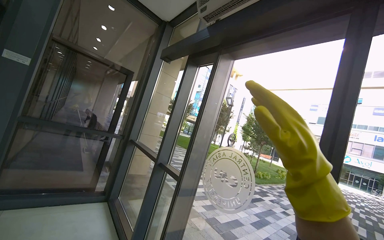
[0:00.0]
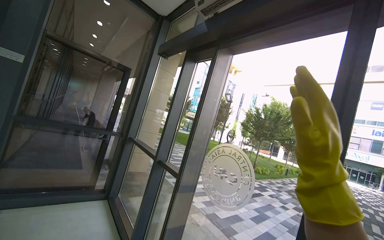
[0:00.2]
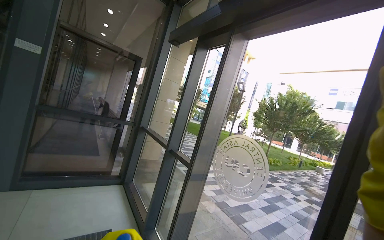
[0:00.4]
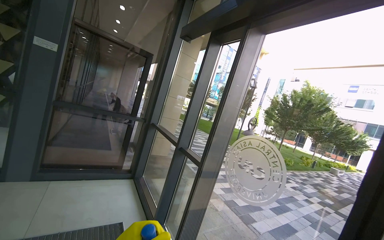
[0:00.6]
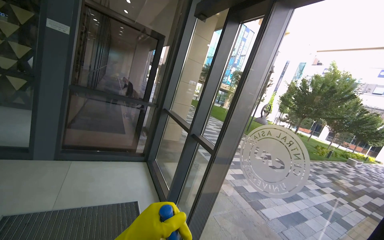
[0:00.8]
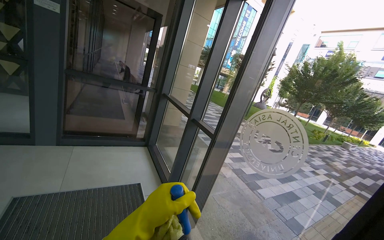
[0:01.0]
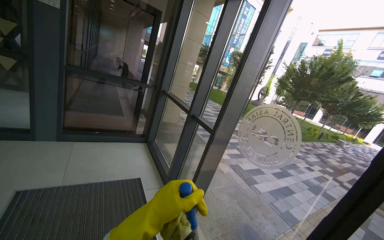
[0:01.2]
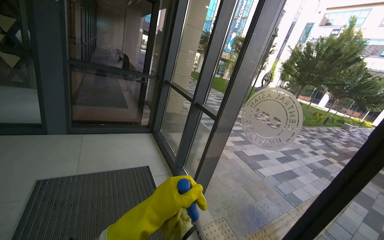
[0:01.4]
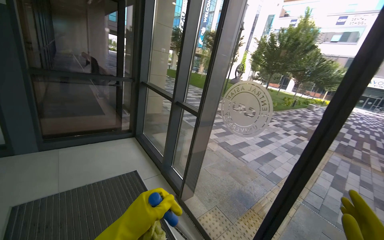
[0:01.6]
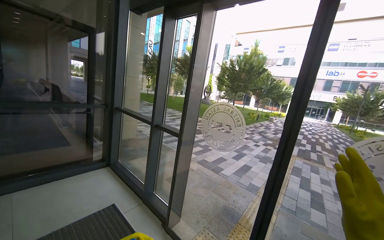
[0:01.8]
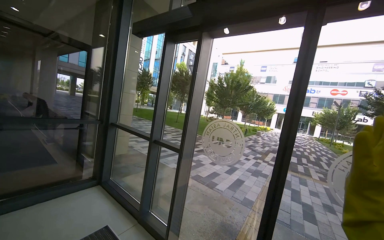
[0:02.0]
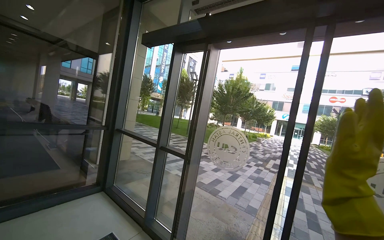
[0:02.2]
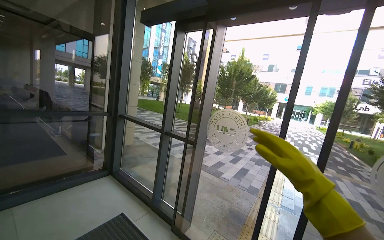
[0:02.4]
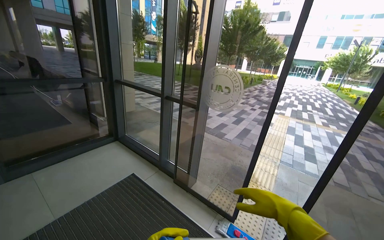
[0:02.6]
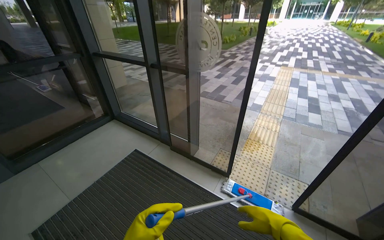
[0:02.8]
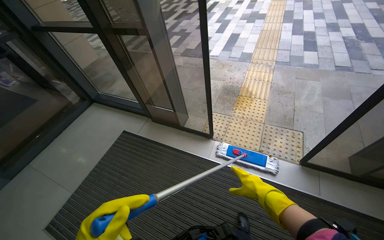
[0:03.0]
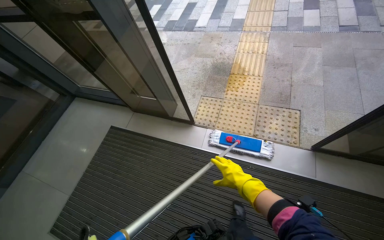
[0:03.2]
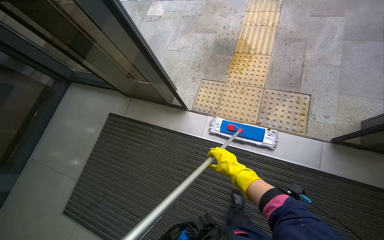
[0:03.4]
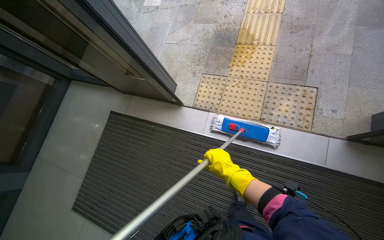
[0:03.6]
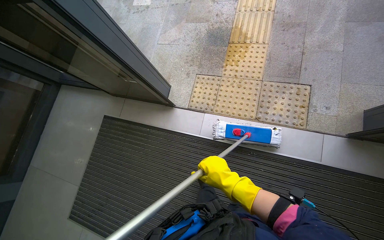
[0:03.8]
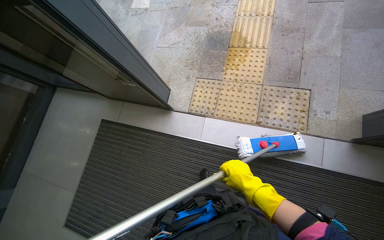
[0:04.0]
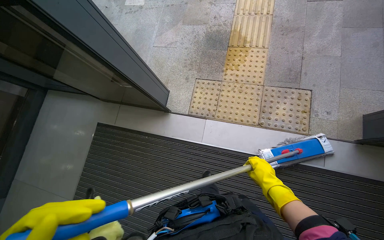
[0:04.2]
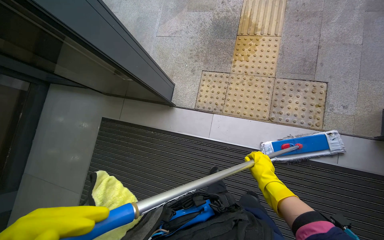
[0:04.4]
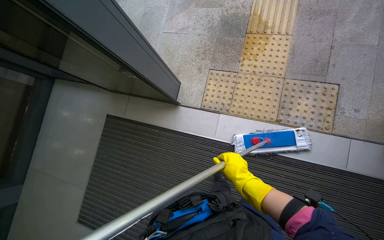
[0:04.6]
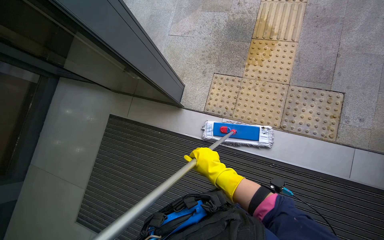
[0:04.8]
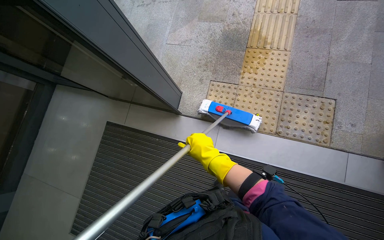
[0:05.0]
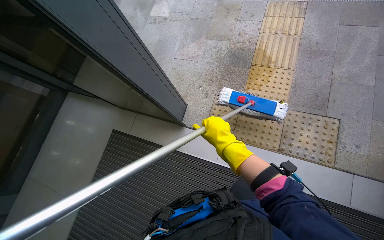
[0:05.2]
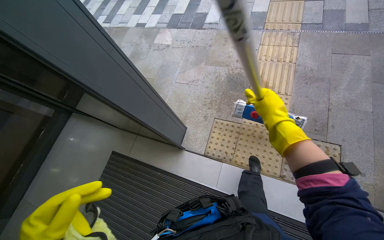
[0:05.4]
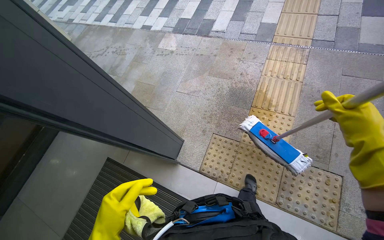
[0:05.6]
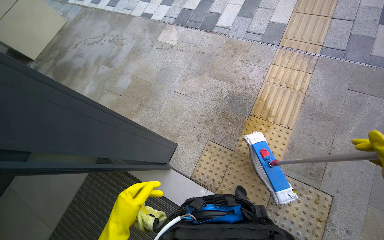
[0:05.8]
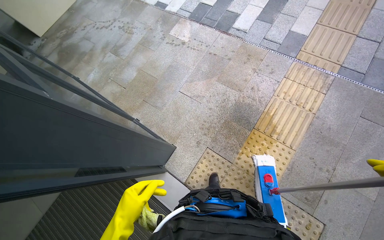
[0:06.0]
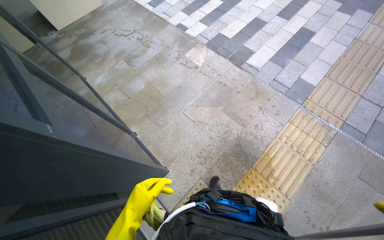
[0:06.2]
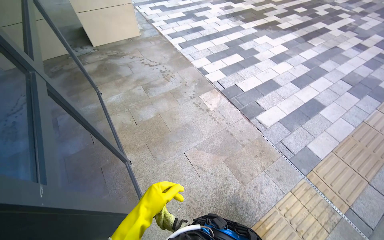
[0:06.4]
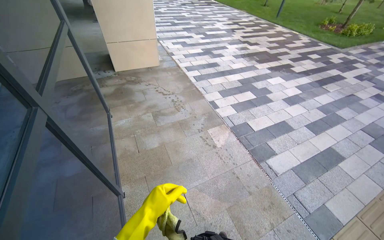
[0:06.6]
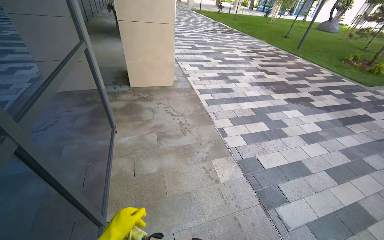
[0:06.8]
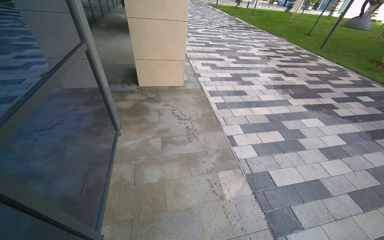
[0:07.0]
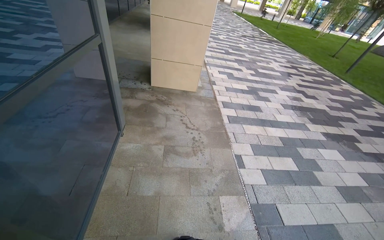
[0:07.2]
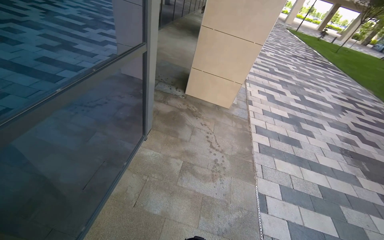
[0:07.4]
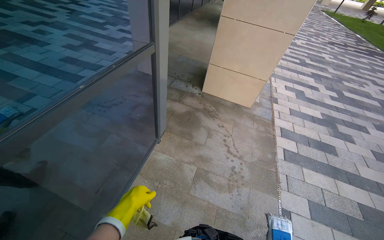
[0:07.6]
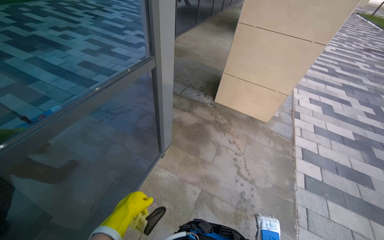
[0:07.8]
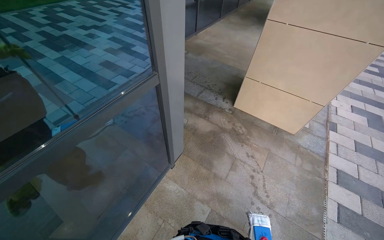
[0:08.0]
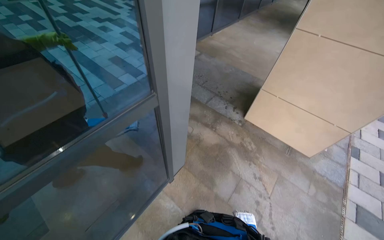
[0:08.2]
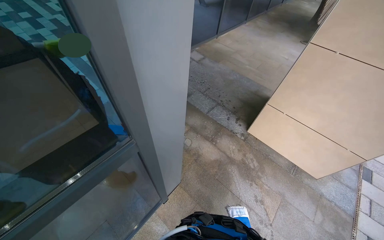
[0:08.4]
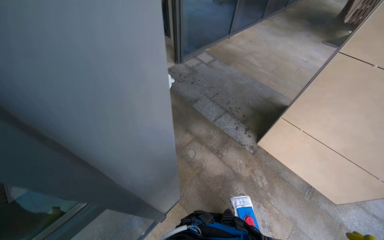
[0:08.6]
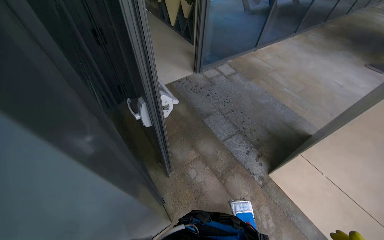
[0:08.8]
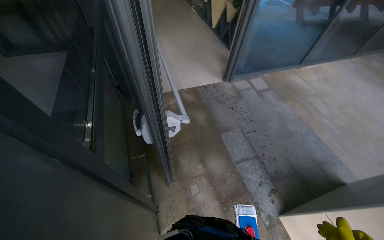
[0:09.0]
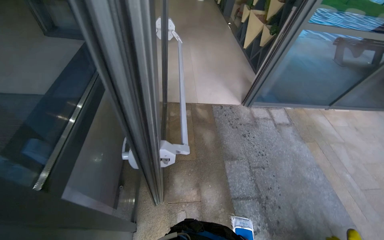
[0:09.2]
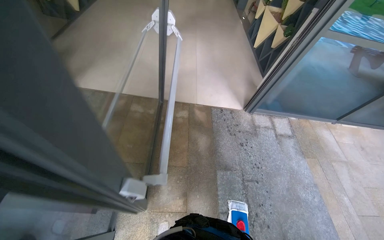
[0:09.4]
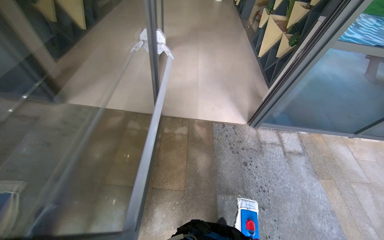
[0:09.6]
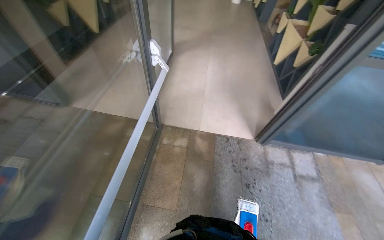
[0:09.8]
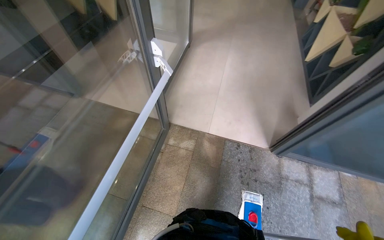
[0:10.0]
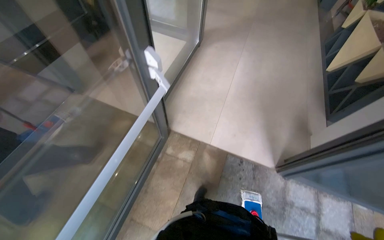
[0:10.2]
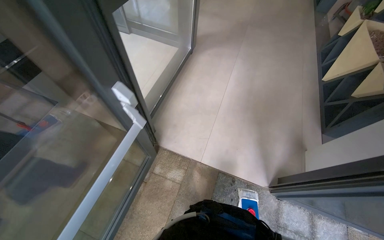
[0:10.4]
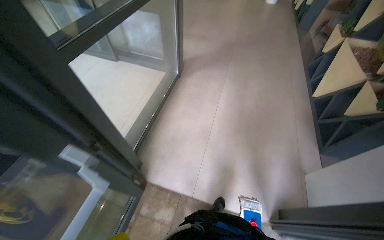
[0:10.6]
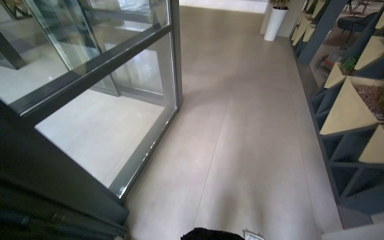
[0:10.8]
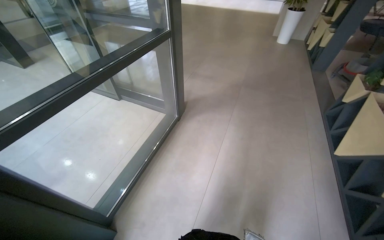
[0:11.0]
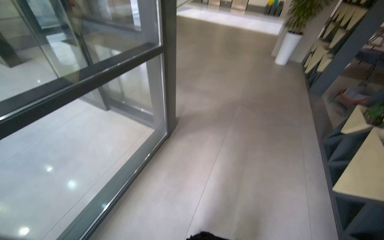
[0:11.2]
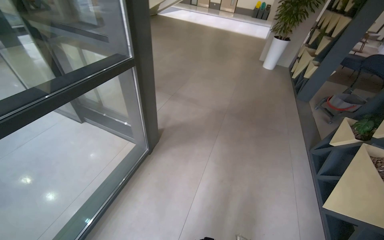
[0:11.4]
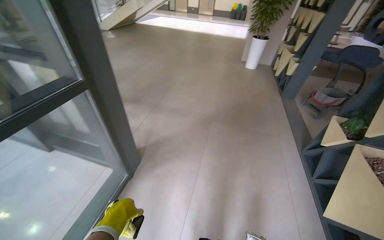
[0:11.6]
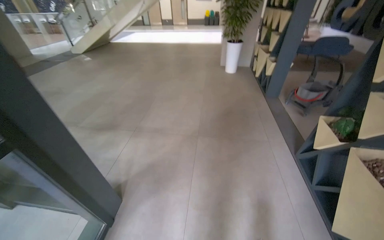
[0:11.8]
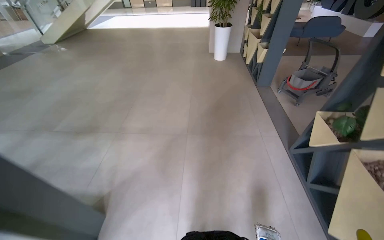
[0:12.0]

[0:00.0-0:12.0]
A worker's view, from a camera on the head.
Job: mopping floor.
The whole recording: Mopping entrance floor. The worker mops the floor in the building's entrance area, both inside and outside the doors.
0:00.0 to 0:01.6: The view tilts approximately 25 degrees downward.
0:01.6 to 0:03.0: The camera is carried about 1 m. The view tips downward by approximately 40 degrees. The scene turns some 25 degrees counterclockwise in the picture.
0:03.0 to 0:04.4: The wearer moves some 60 cm. The view tilts about 25 degrees downward.
0:04.4 to 0:06.0: The head travels about 50 cm.
0:06.0 to 0:07.6: The head travels some 1.5 m. The head turns to the left by about 75 degrees. The wearer looks roughly 30 degrees further upward.
0:07.6 to 0:09.0: The camera travels some 1.5 m. The wearer looks approximately 50 degrees further to the left.
0:09.0 to 0:10.4: The head travels roughly 1.5 m. The head rotates approximately 40 degrees to the left.
0:10.4 to 0:12.0: The camera travels about 2 m. The camera pitches upward, by about 15 degrees.

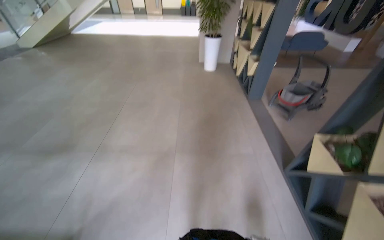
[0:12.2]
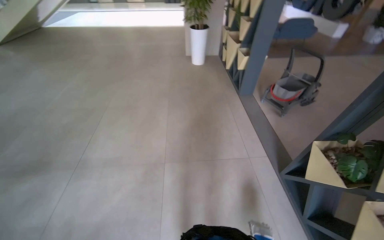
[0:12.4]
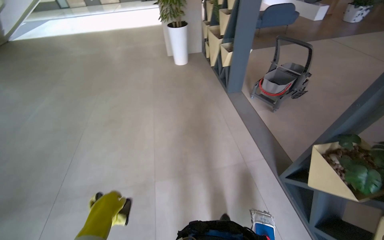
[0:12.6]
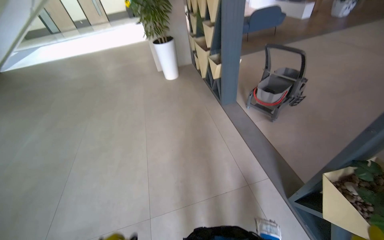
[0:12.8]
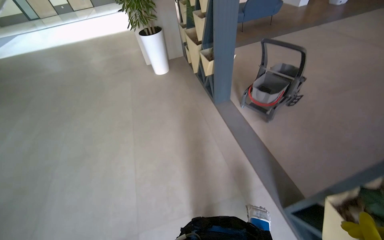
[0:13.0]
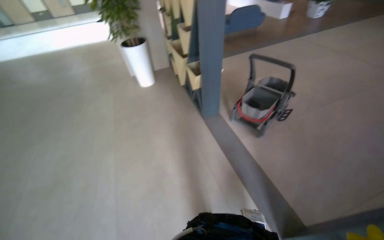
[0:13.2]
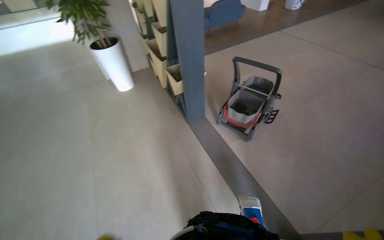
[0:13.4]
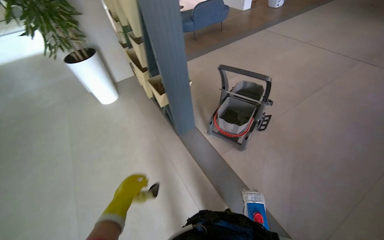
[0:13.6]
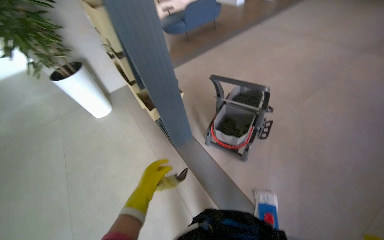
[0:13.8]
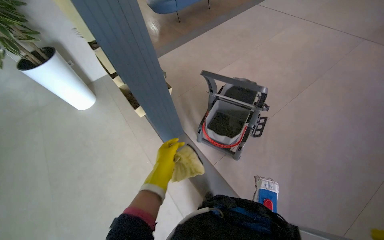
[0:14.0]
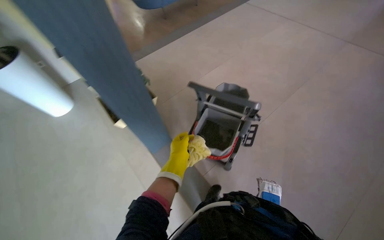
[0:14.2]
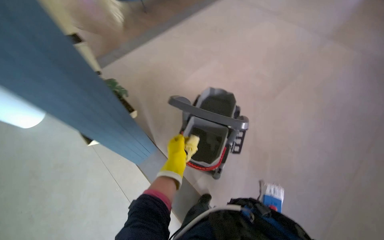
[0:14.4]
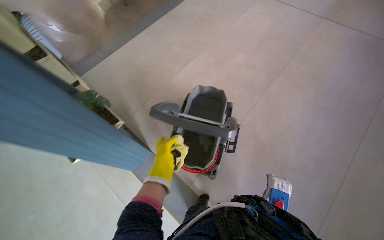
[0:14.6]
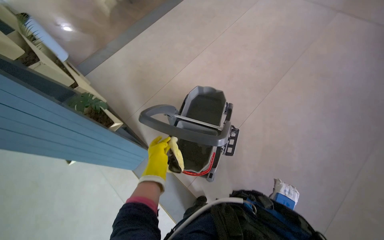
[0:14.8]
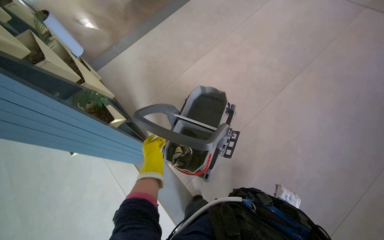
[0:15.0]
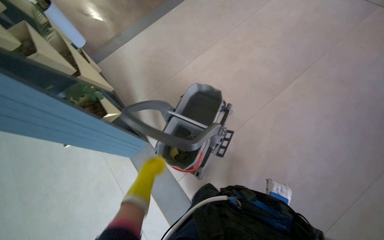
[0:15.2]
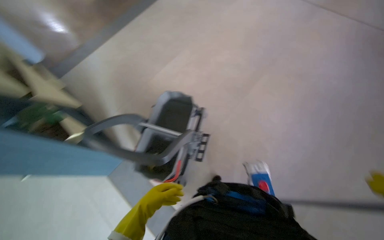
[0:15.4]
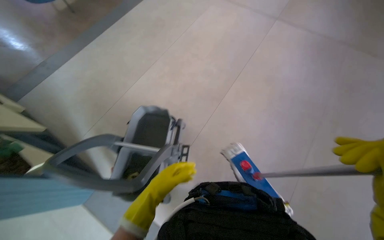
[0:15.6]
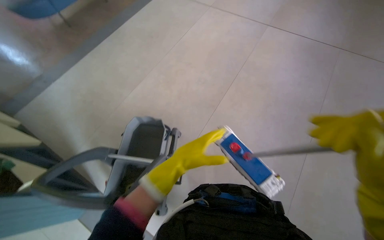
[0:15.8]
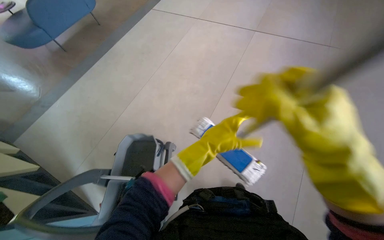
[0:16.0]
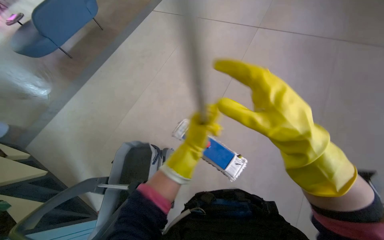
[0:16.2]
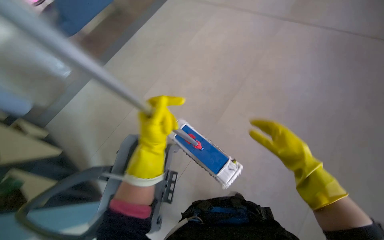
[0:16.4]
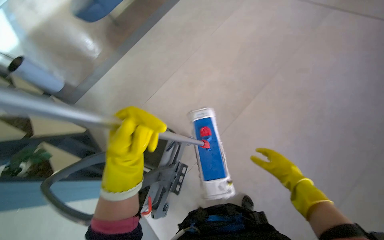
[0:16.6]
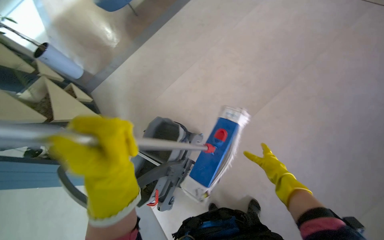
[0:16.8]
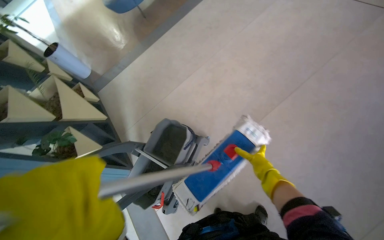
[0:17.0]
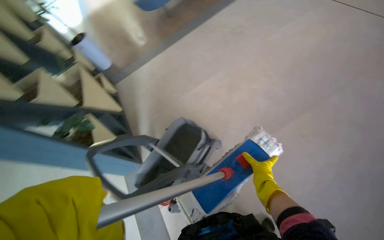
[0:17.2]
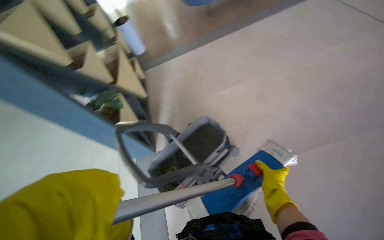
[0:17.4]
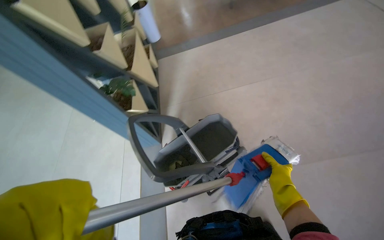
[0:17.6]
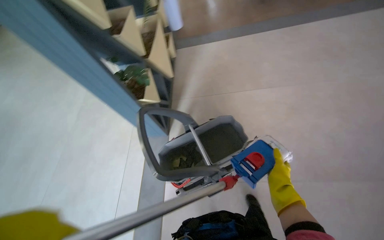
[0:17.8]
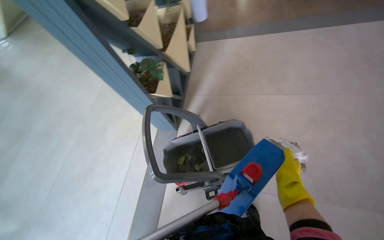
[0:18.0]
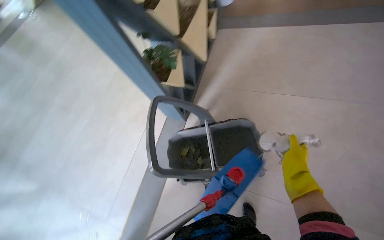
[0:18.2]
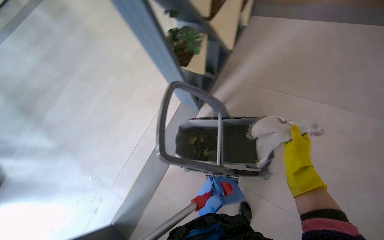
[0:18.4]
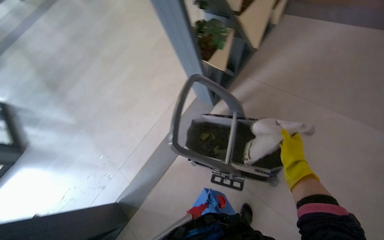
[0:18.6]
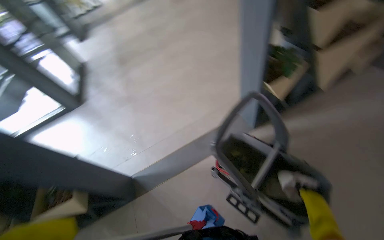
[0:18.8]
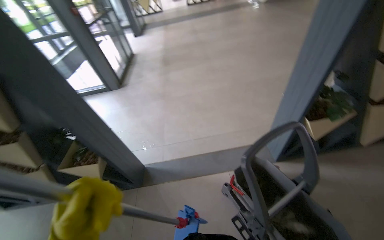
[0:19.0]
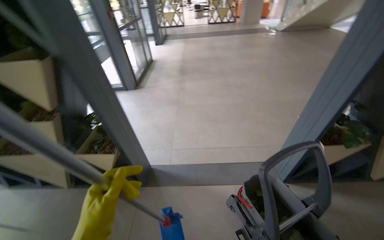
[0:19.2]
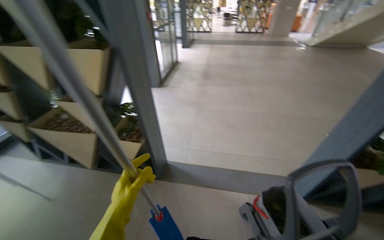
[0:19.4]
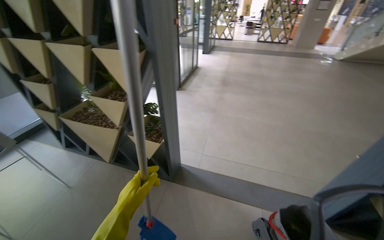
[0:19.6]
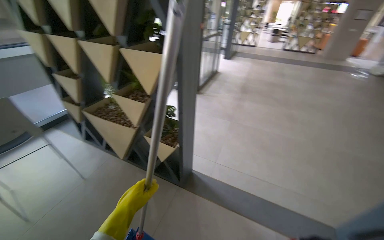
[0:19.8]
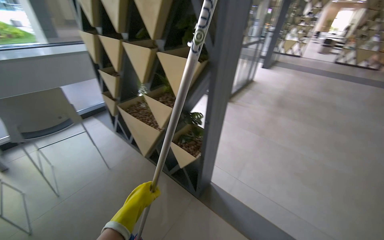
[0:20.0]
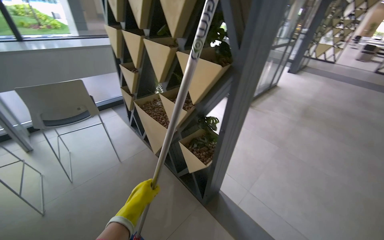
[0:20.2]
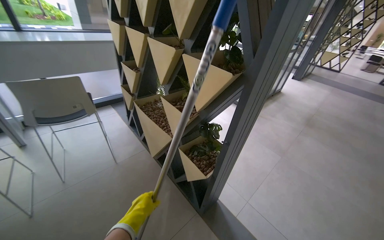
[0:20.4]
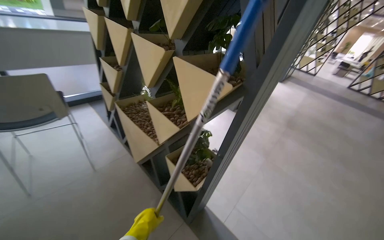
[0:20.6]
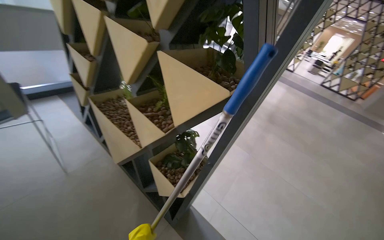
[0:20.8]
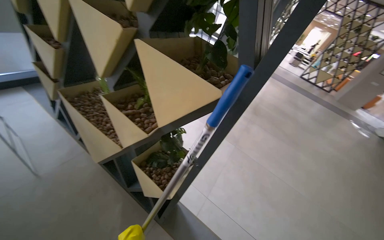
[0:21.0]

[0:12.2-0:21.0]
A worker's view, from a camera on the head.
Job: mopping floor.
The whole recording: Mopping entrance floor. The worker mops the floor in the building's entrance area, both inside and outside the doors.
0:12.2 to 0:13.6: The camera travels approximately 1.5 m. The wearer looks some 35 degrees further to the right.
0:13.6 to 0:15.2: The wearer moves approximately 90 cm. The wearer looks roughly 20 degrees further downward.
0:15.2 to 0:16.6: The head travels some 50 cm.
0:16.6 to 0:18.0: The head rotates about 50 degrees to the left.
0:18.0 to 0:19.6: The camera travels about 50 cm. The wearer's head swings approximately 100 degrees to the left.
0:19.6 to 0:21.0: The camera is carried roughly 60 cm.
